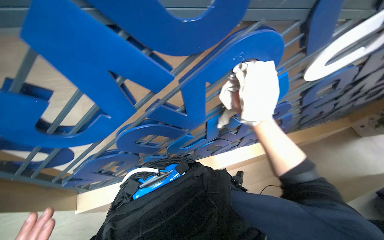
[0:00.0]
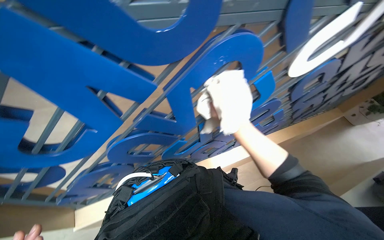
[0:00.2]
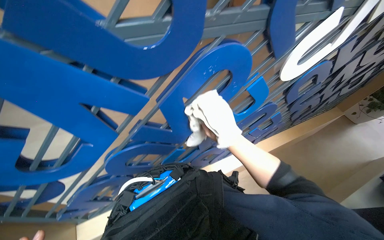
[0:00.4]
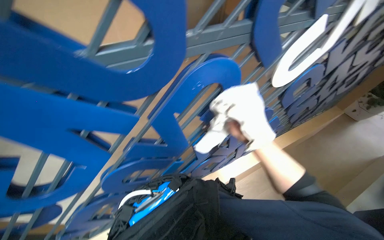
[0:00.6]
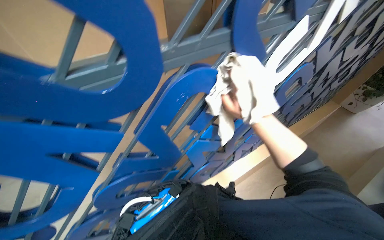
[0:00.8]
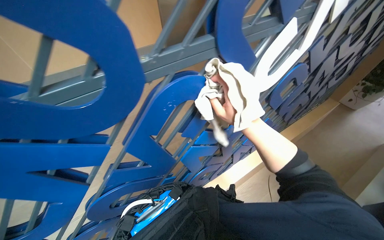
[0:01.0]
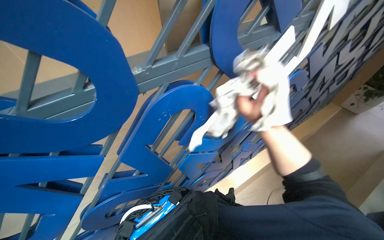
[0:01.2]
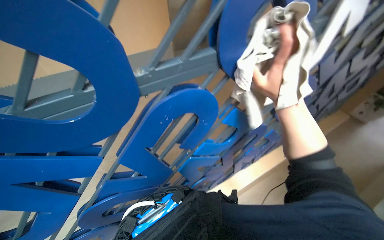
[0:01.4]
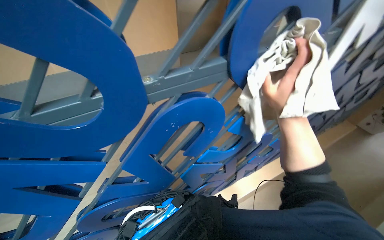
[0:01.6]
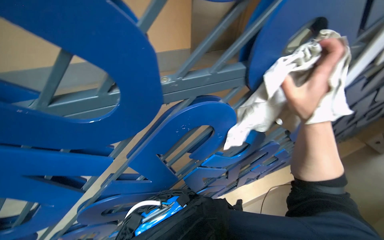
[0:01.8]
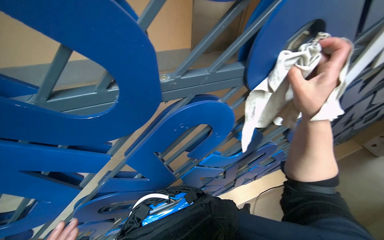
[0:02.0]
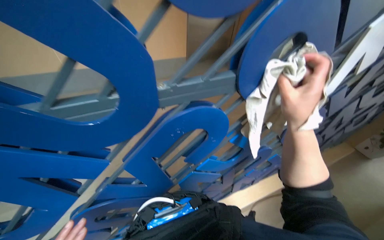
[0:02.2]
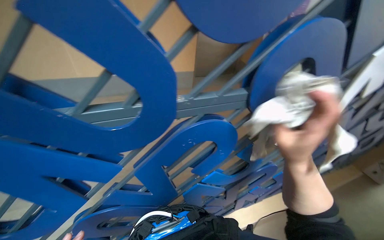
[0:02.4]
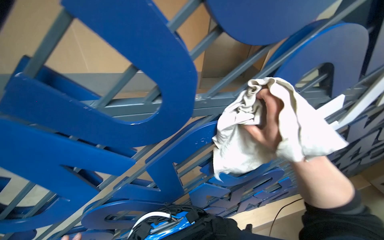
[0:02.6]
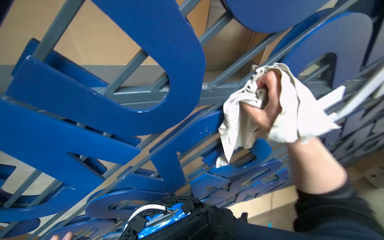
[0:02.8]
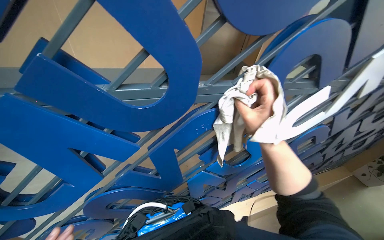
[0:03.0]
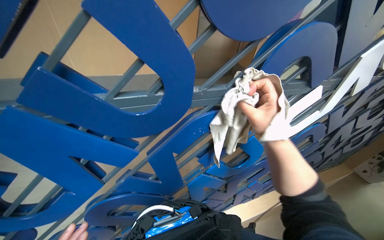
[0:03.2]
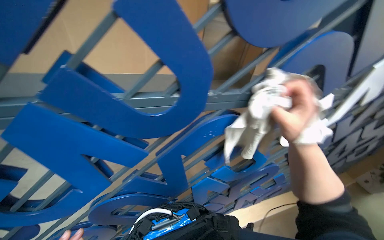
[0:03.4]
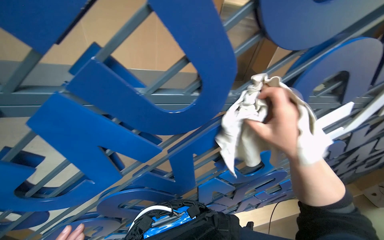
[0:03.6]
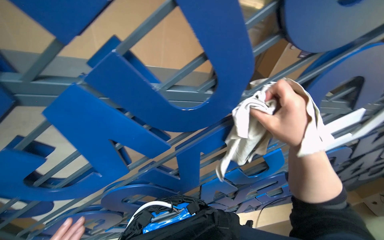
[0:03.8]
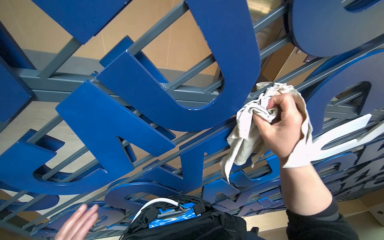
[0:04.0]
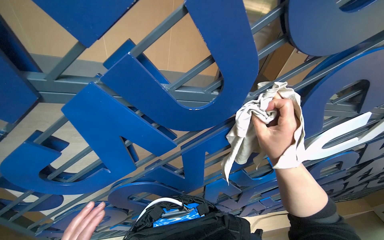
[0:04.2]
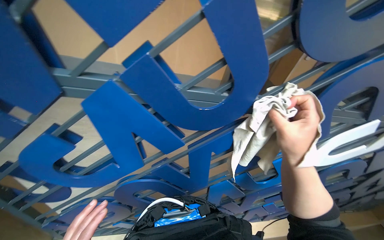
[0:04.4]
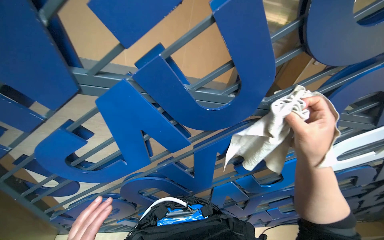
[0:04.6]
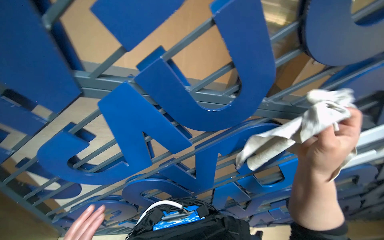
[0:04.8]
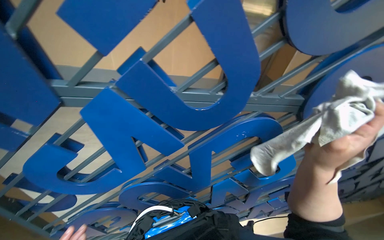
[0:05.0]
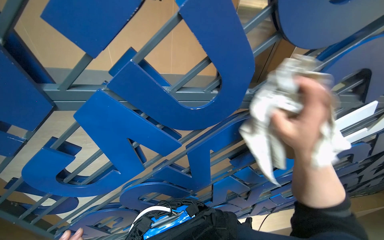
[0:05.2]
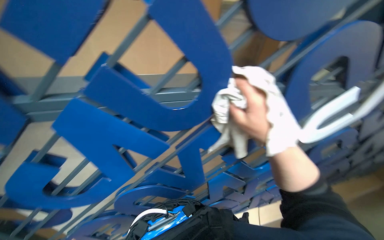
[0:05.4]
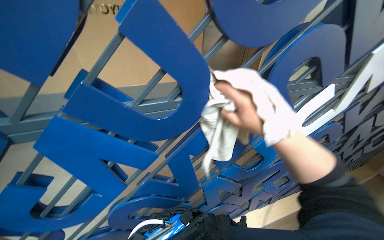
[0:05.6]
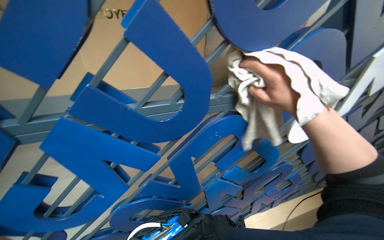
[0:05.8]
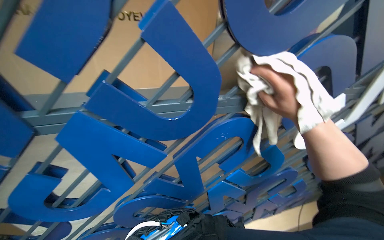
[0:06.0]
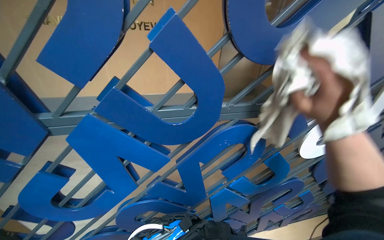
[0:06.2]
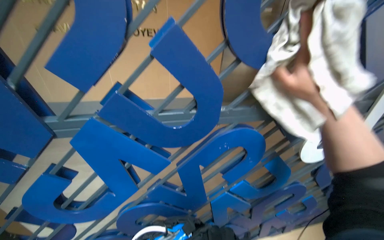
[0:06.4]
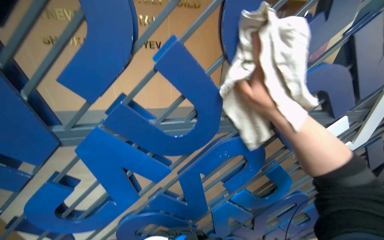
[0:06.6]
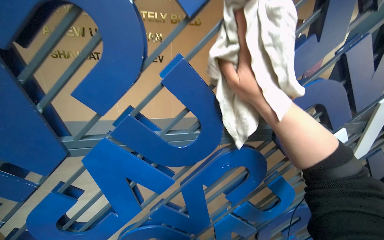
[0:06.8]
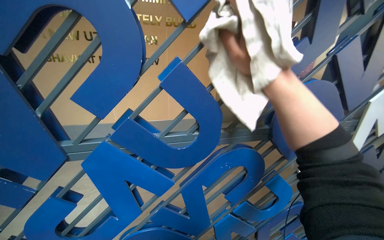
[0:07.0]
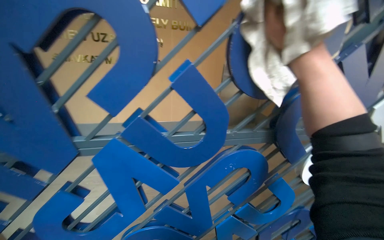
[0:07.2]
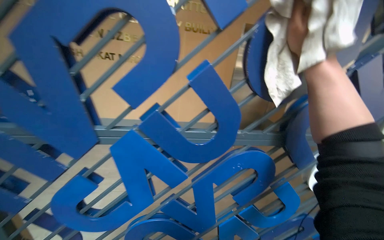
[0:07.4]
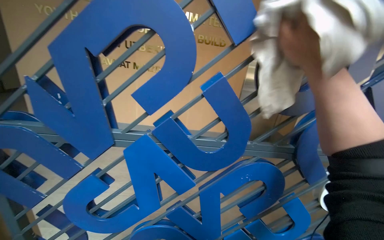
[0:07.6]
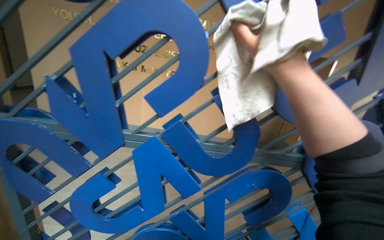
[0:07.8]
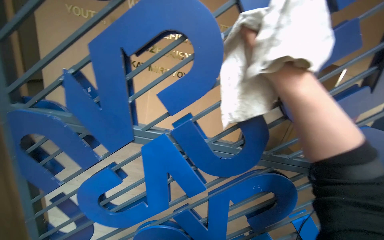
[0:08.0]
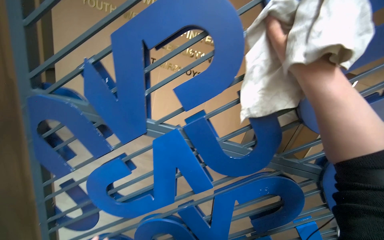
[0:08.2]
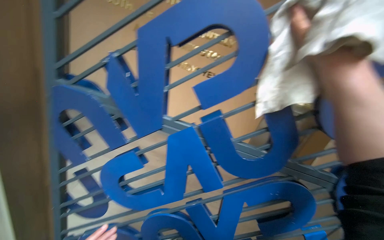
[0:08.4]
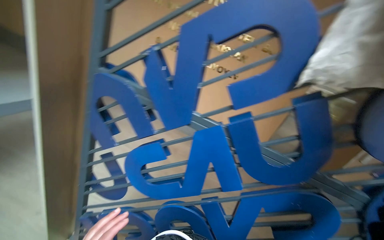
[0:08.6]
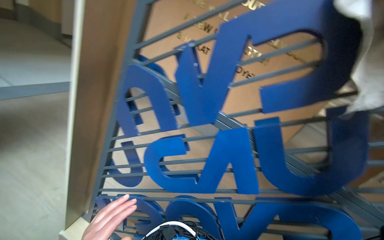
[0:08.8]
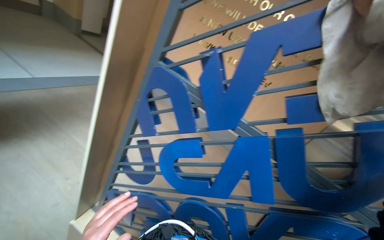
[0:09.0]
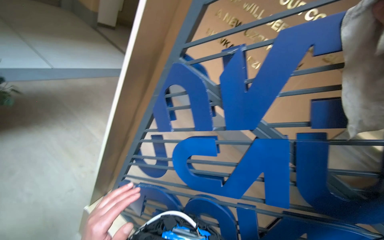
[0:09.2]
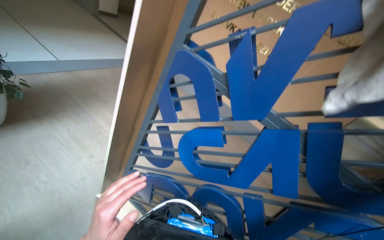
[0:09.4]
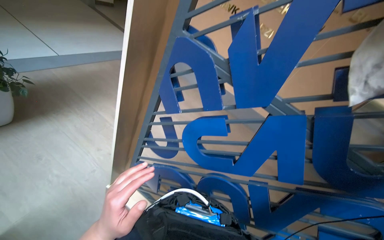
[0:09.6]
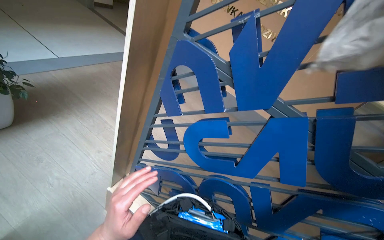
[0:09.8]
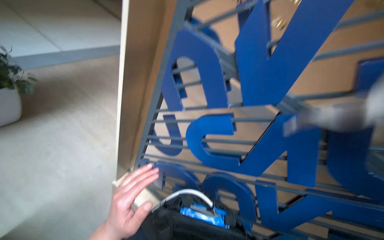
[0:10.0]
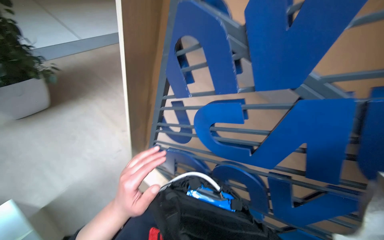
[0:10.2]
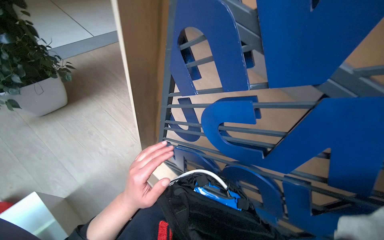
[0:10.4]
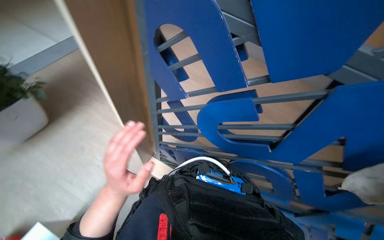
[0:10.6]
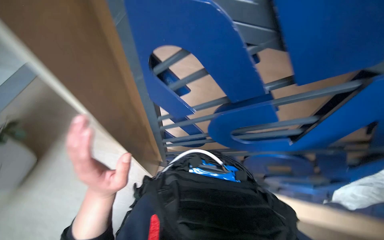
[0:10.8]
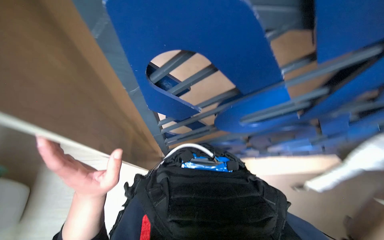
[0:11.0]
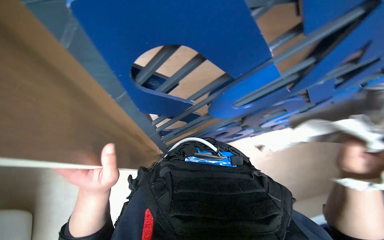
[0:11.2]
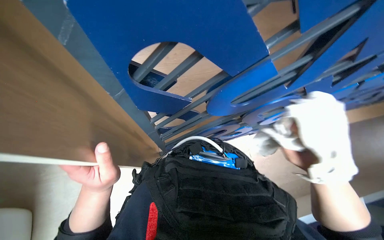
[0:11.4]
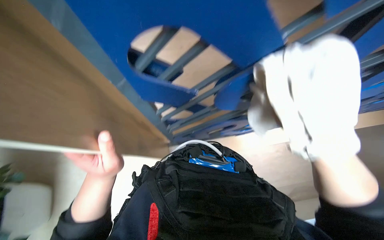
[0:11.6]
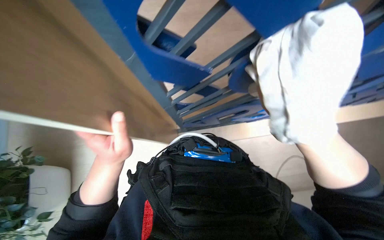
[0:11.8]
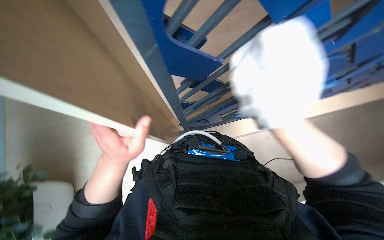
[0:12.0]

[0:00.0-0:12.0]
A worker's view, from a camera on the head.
Job: wiping surfaces.
The whole recording: Wiping blue display structure. The worker continues wiping the blue display structure with a white cloth.
0.0 to 1.6 s: The right hand heads nearer to the camera, covering approximately 25 cm.
6.0 to 7.6 s: The wearer looks approximately 20 degrees further upward. The right hand moves up the picture, about 25 cm, and moves about 15 cm to the left and comes back.
7.6 to 9.0 s: The head rotates roughly 35 degrees to the left.
9.0 to 10.4 s: The camera sweeps to the left, by about 20 degrees. The view tilts approximately 20 degrees downward.
10.4 to 12.0 s: The view tilts about 25 degrees downward. The scene turns about 50 degrees counterclockwise in the picture.

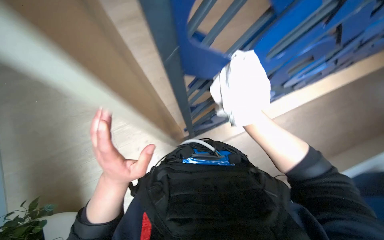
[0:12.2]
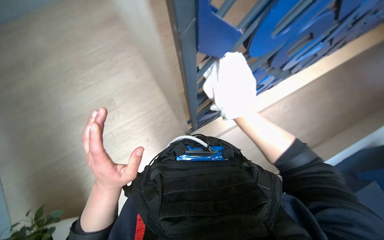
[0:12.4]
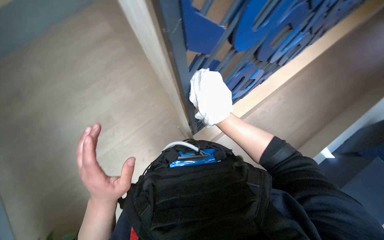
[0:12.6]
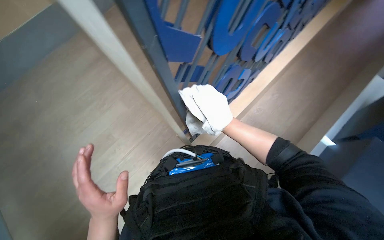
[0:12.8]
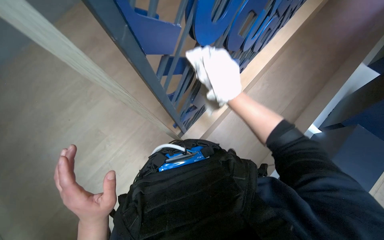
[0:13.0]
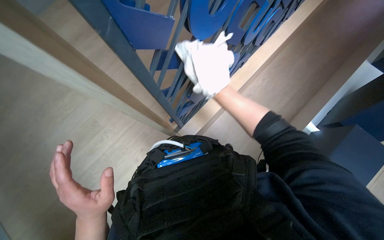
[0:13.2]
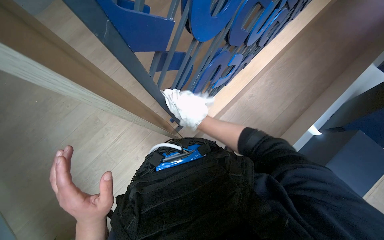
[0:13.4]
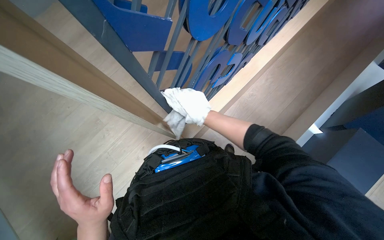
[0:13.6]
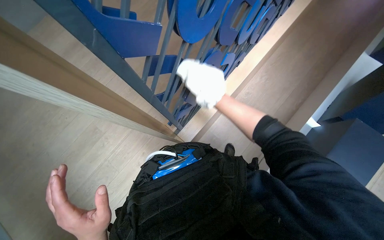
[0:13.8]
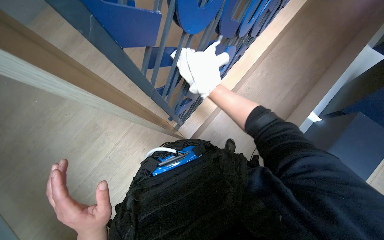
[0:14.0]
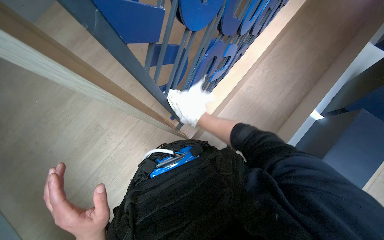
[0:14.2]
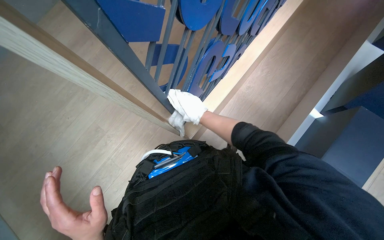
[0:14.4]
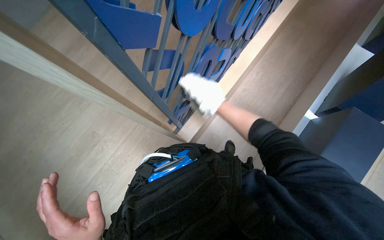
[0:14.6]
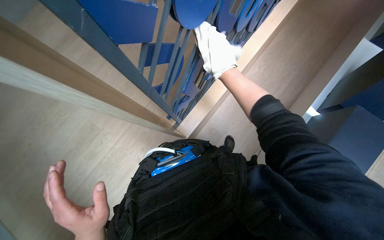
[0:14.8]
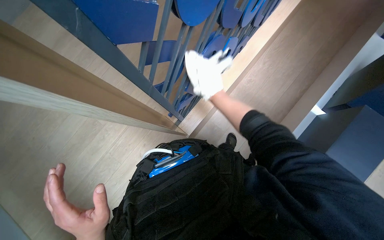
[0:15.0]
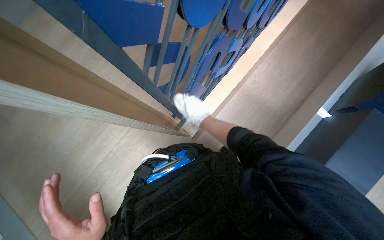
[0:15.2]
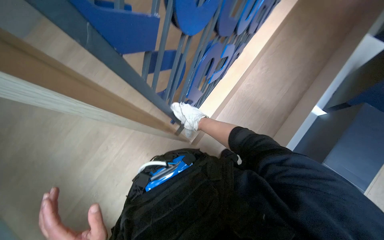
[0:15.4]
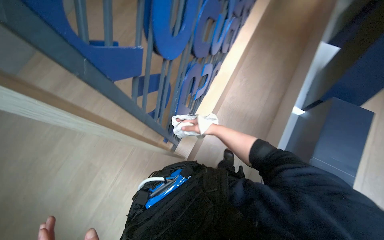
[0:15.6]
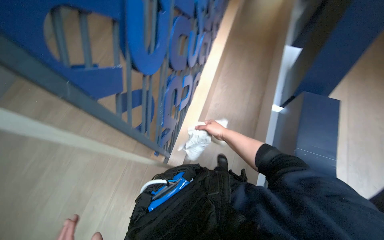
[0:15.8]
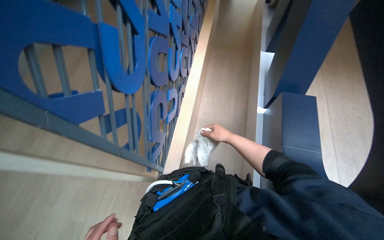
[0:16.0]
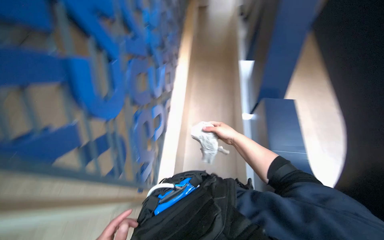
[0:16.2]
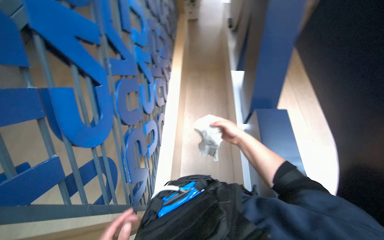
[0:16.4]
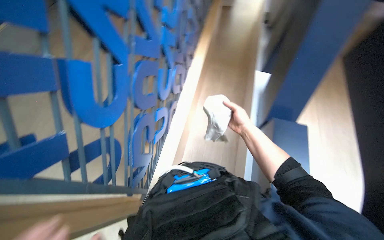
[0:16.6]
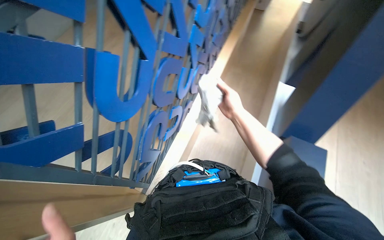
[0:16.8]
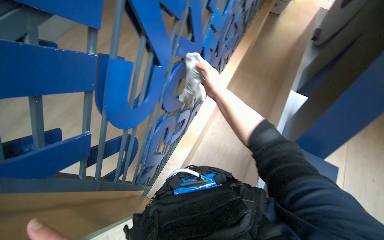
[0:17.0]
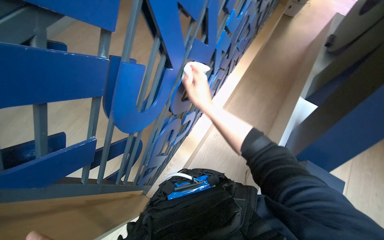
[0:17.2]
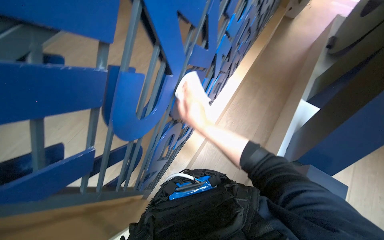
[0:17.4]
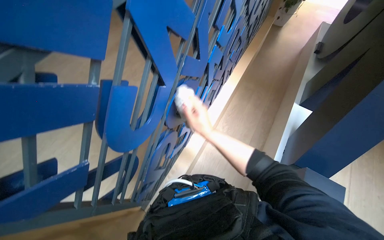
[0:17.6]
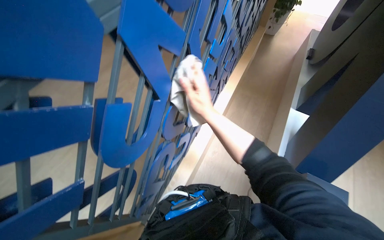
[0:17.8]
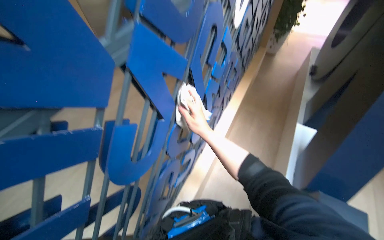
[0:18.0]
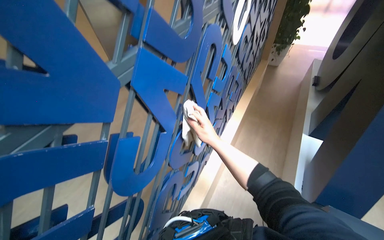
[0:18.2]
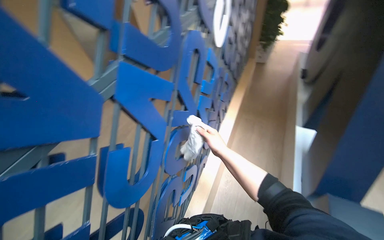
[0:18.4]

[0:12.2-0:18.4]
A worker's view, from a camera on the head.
Job: wiping surfaces.
The whole recording: Wiping blue display structure. The worker continues wiping the blue display structure with a white cloth.
12.2 to 13.8 s: The scene turns about 25 degrees counterclockwise in the picture.
13.8 to 15.4 s: The right hand moves up and down the picture over about 15 cm, changing direction 3 times.
15.4 to 16.8 s: The camera pitches upward, by approximately 20 degrees.
16.8 to 18.4 s: The view tips upward by about 15 degrees.

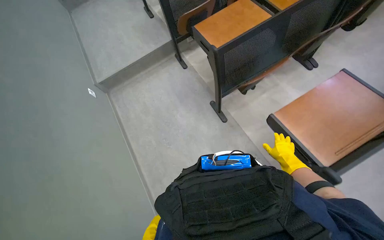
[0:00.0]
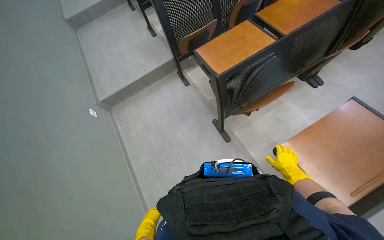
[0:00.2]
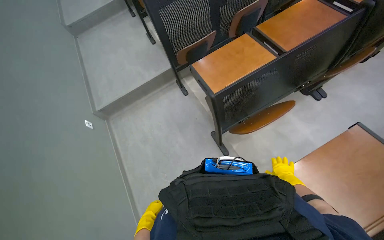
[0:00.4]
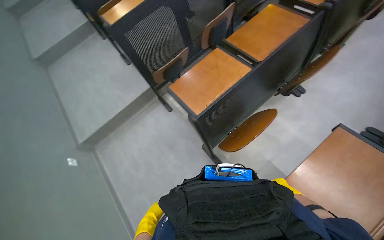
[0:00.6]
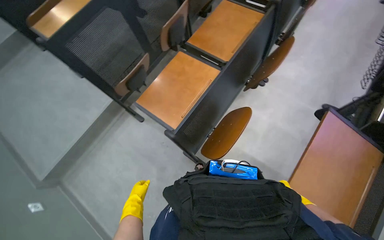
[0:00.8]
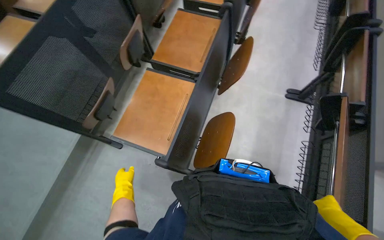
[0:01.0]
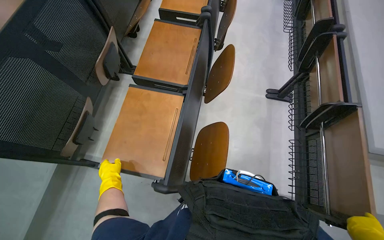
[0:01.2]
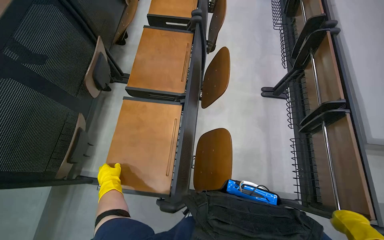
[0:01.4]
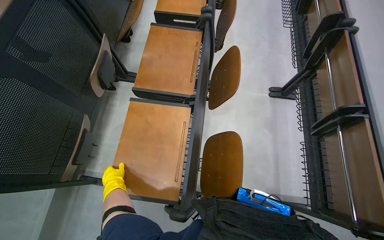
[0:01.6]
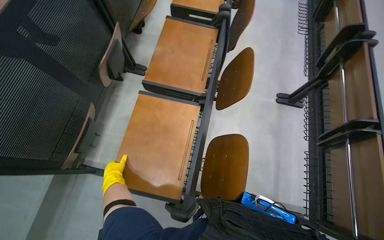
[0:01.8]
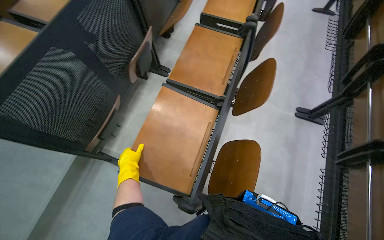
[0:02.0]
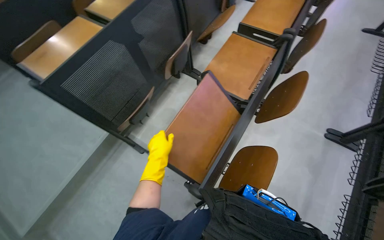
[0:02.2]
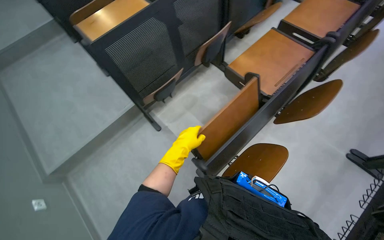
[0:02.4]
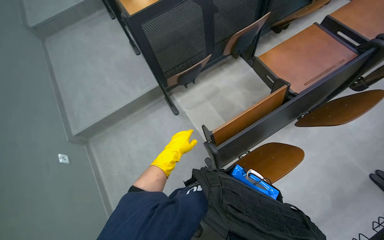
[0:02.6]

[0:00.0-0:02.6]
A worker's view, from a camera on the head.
Job: organizing items.
The whole recording: Folding Up Writing Tablets. The worker folds up the writing tablets in the lecture hall.
0.0 to 1.2 s: The camera is carried about 80 cm. The head rotates about 50 degrees to the right.
1.2 to 2.6 s: The head rotates about 50 degrees to the left.
